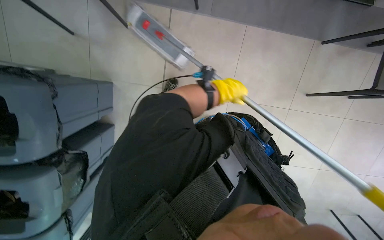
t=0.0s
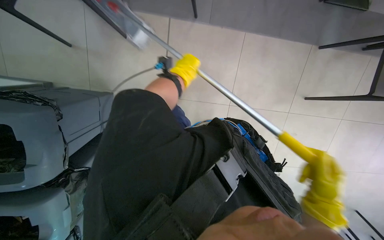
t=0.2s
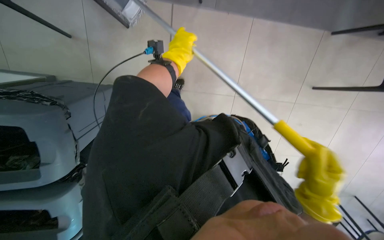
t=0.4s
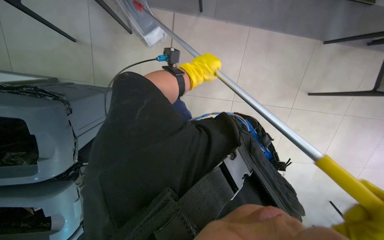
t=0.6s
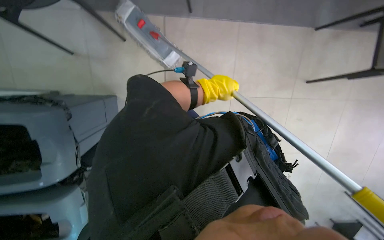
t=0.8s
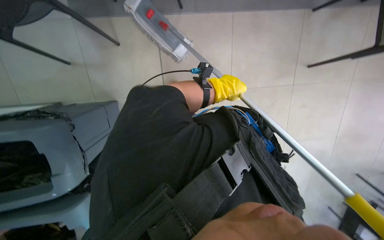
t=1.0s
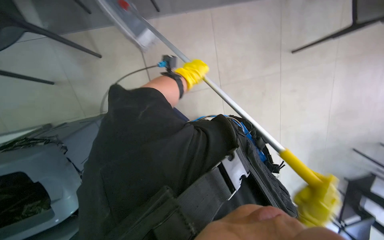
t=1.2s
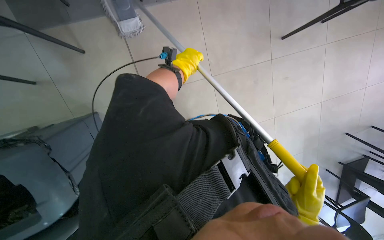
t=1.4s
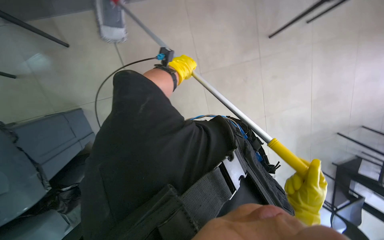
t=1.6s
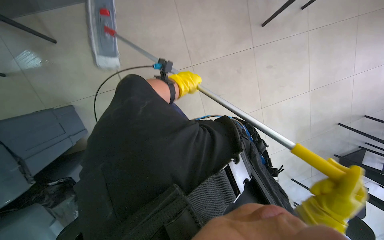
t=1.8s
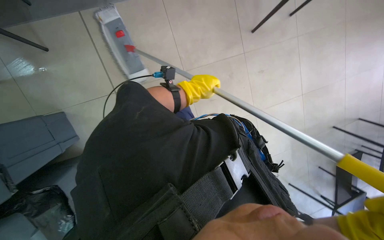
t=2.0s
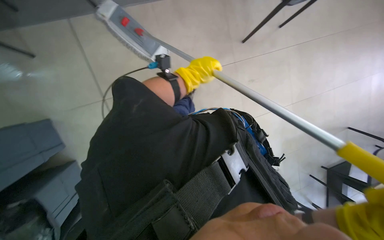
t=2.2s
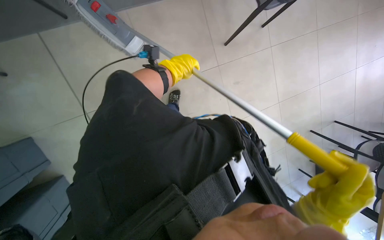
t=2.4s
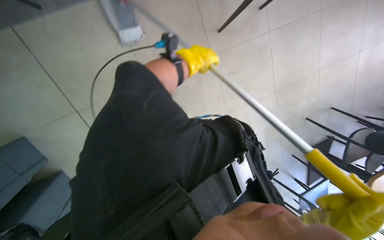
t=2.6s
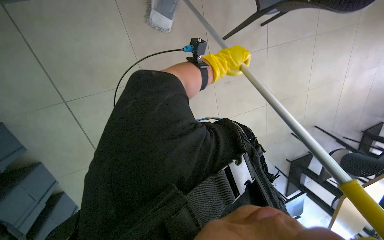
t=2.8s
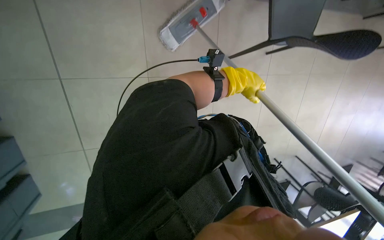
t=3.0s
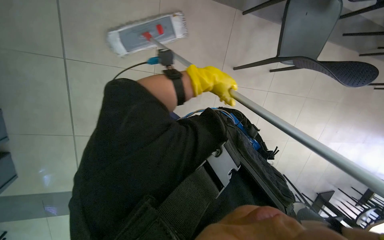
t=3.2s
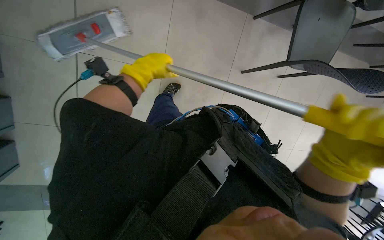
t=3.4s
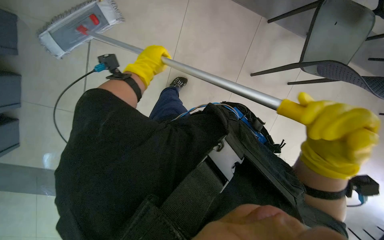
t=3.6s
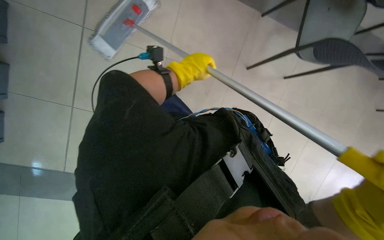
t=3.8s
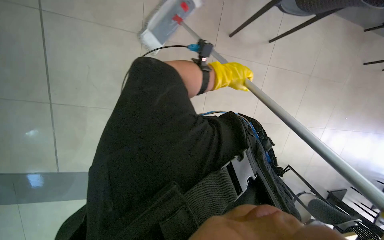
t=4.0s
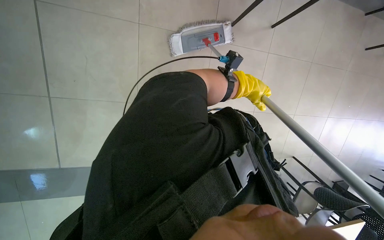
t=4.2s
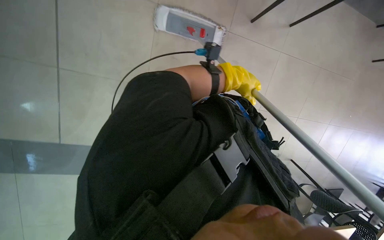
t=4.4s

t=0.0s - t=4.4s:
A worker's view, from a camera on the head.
Job: organizing items.
The whole recording: Stacking chairs. The worker lifts and stacks black chairs.
t=0.0s - t=1.4s: The left hand goes left and right, about 15 cm each way, reversing 2 times.
t=1.4s - t=3.0s: The left hand shifts some 20 cm to the right.
t=3.0s - t=4.4s: The left hand goes to the left and returns, some 30 cm each way.

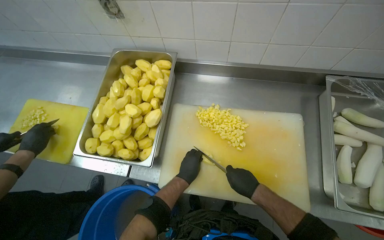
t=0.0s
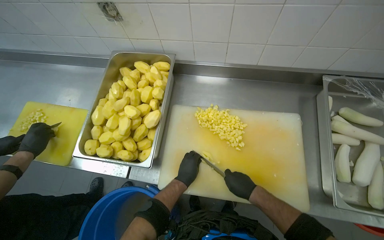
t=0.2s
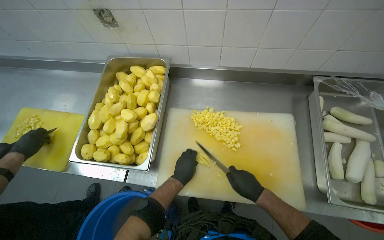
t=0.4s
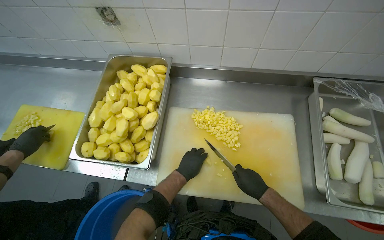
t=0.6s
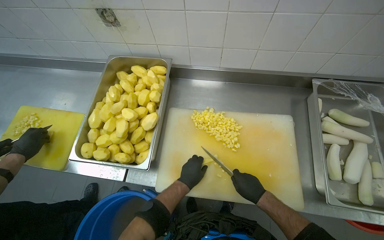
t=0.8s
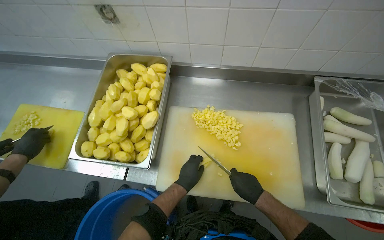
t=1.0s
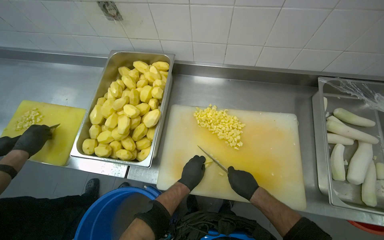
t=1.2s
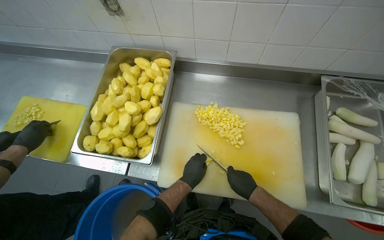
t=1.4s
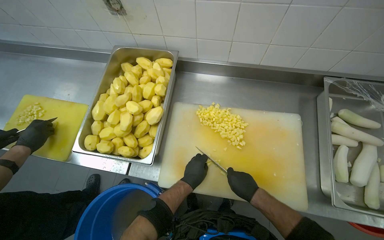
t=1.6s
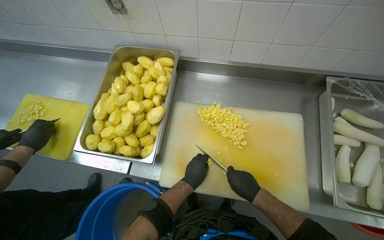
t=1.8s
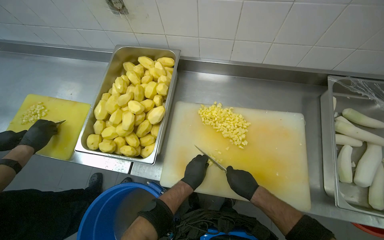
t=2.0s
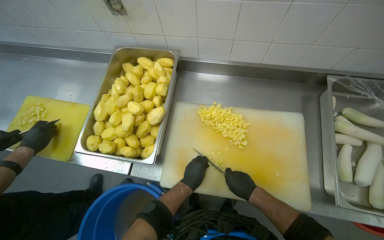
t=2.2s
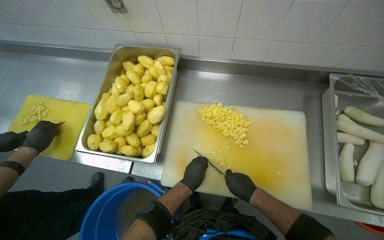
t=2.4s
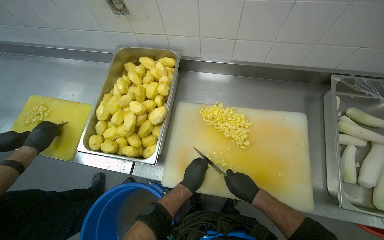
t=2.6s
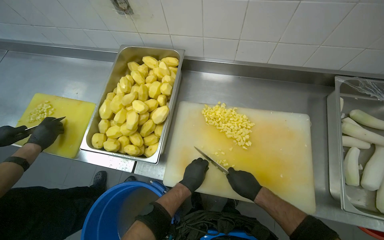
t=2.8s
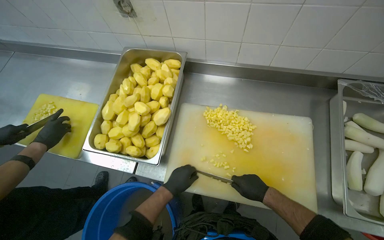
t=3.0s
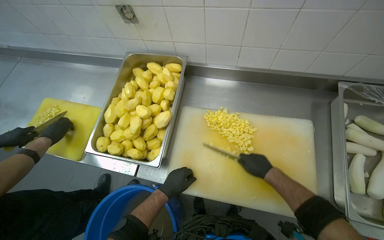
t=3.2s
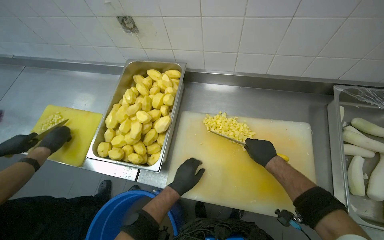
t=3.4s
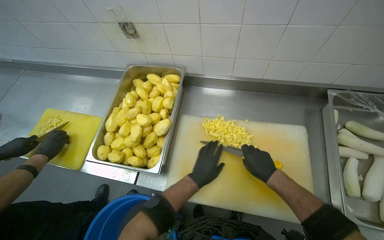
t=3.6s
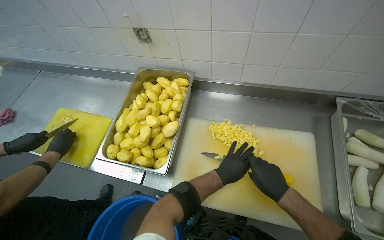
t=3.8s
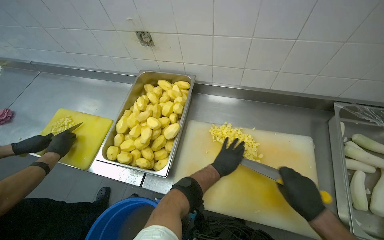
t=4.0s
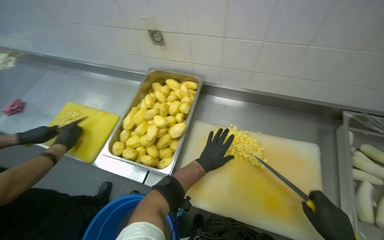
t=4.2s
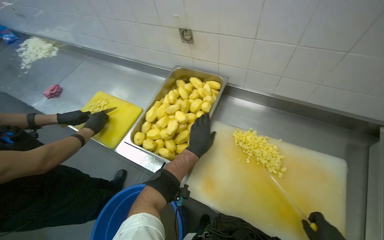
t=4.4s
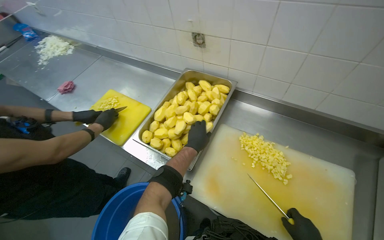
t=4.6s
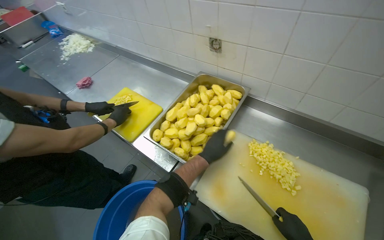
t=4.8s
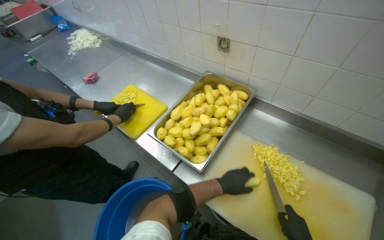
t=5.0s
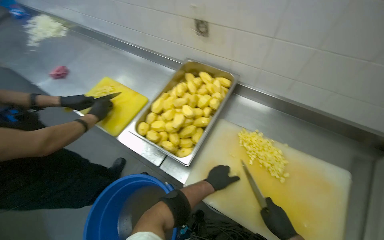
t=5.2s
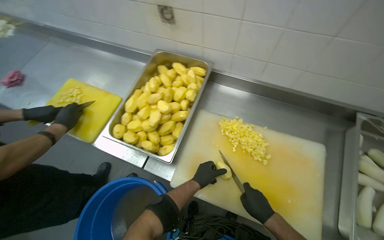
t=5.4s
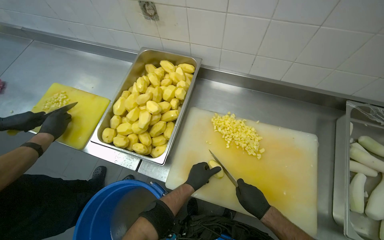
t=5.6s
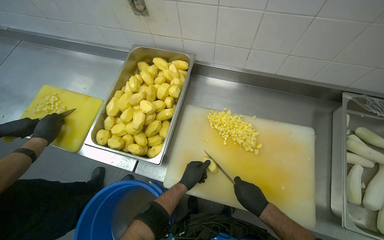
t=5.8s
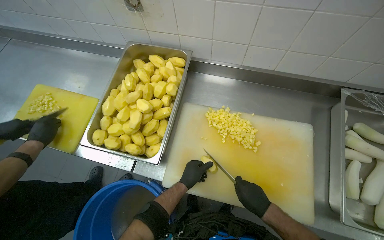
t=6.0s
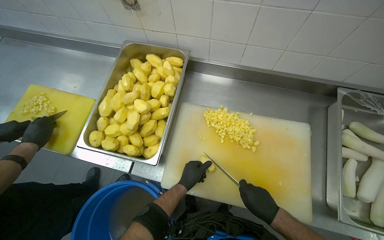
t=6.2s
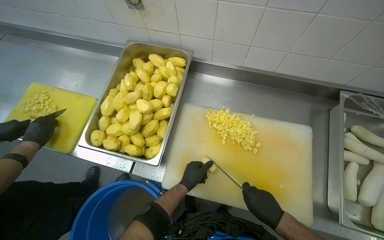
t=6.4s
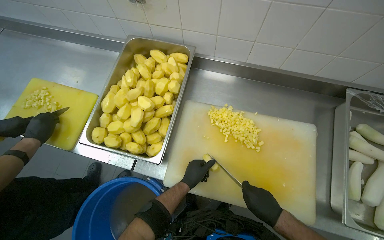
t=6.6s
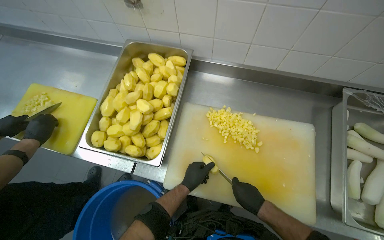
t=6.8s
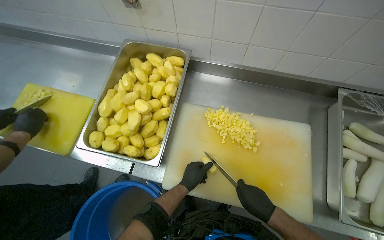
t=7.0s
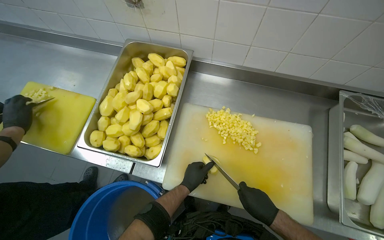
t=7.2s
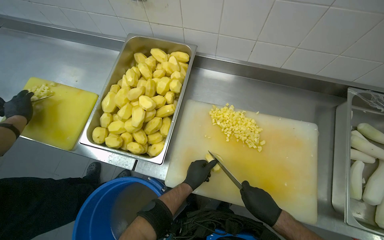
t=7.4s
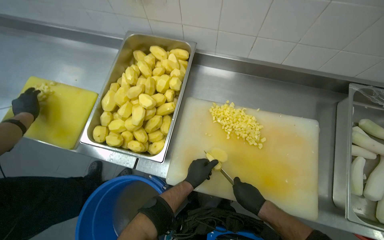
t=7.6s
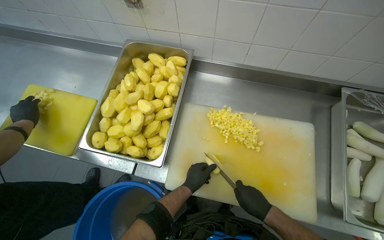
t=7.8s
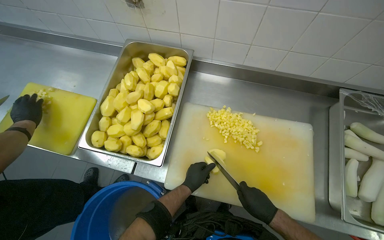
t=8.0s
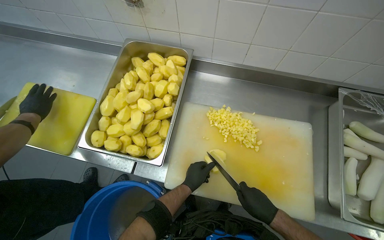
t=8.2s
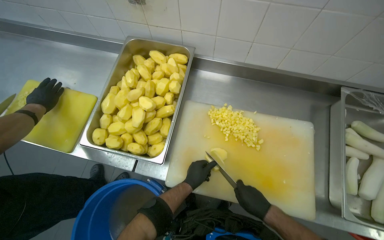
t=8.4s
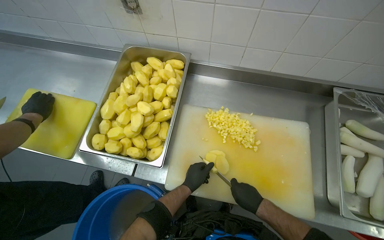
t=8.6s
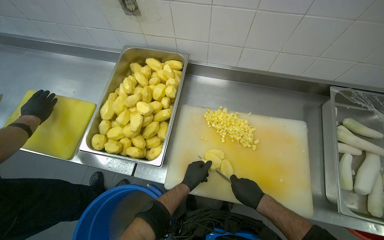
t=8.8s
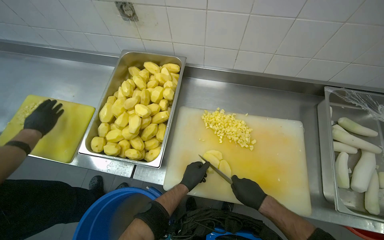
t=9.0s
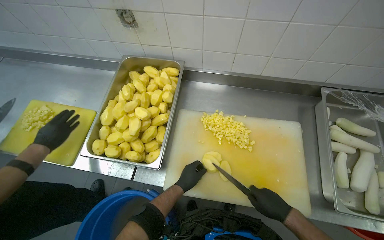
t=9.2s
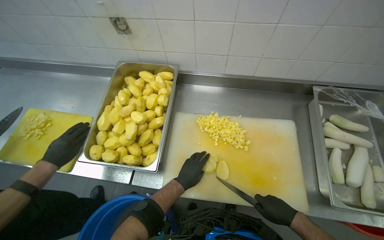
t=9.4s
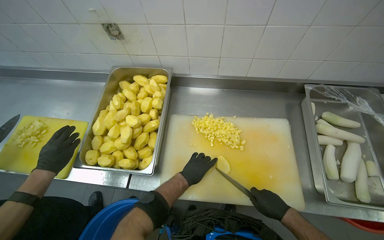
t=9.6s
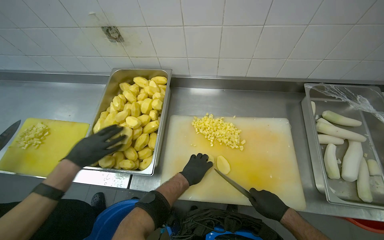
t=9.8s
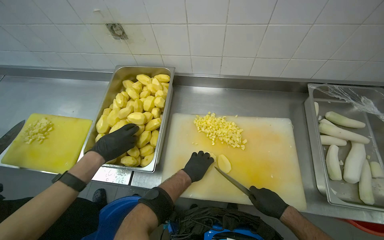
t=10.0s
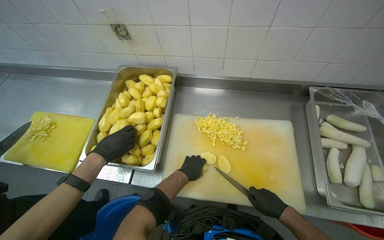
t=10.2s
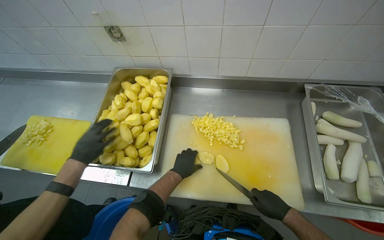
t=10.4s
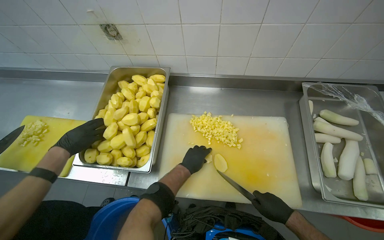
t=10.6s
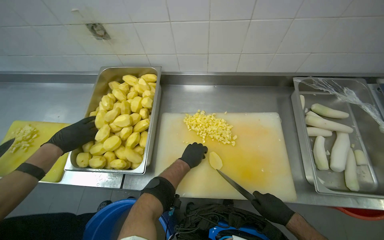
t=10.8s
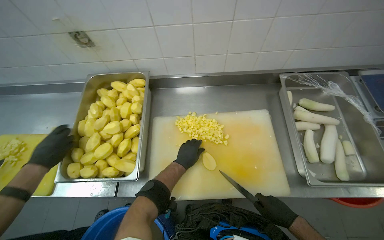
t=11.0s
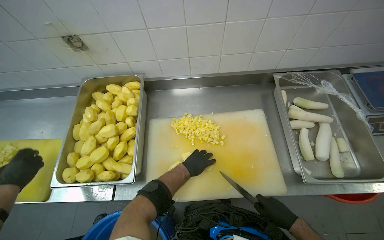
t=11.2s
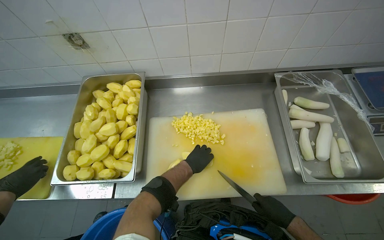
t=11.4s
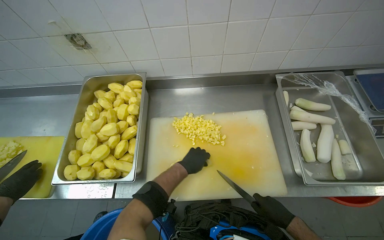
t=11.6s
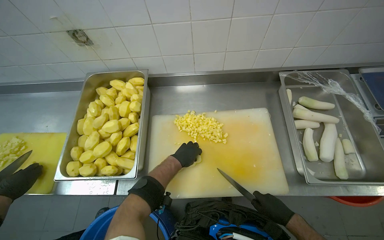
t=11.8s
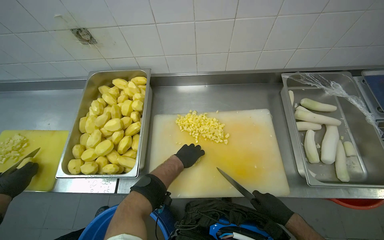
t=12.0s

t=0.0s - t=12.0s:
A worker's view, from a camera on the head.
Job: preparing food.
The whole recording: Dicing peeled potatoes. The worker dices peeled potatoes on a cutting board, transferring them.
t=0.0s - t=1.6s: The hands make small movements and keep their place.
t=1.6s - t=3.0s: The left hand moves to the left, some 10 cm.
t=3.0s - t=4.4s: The left hand goes roughly 20 cm up the picture.
t=4.4s - t=6.0s: The left hand moves down the picture, about 15 cm.
t=6.0s - t=9.0s: The hands make small movements and keep their place.
t=9.0s - t=10.4s: The right hand moves to the right, roughly 10 cm.

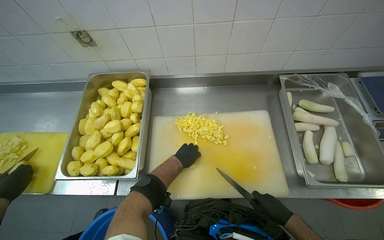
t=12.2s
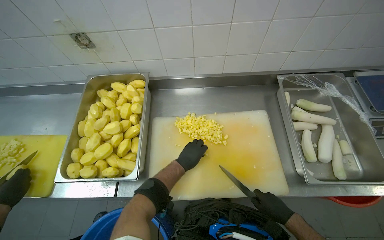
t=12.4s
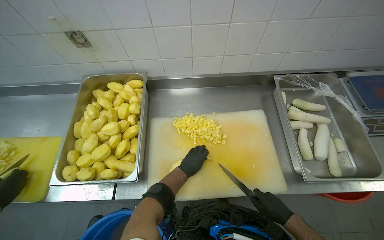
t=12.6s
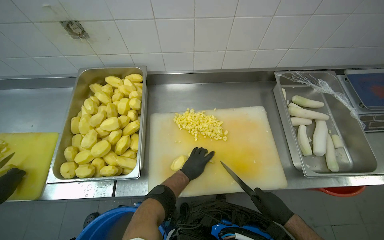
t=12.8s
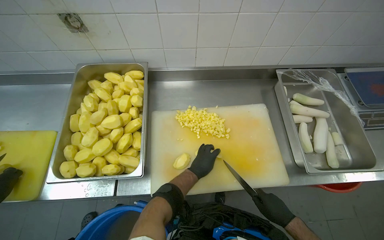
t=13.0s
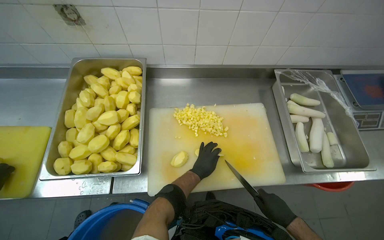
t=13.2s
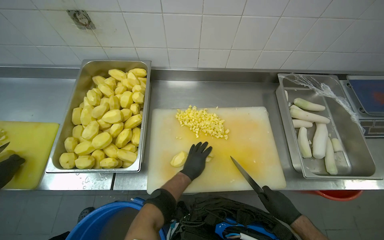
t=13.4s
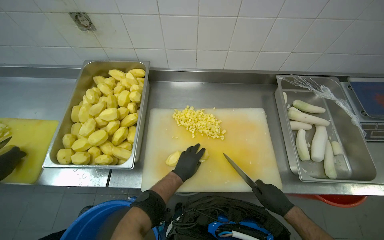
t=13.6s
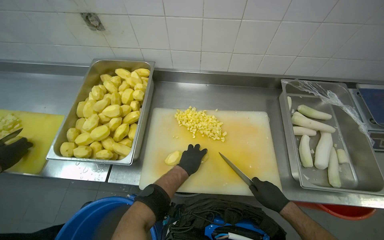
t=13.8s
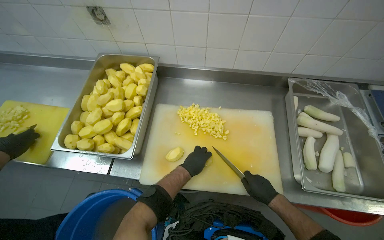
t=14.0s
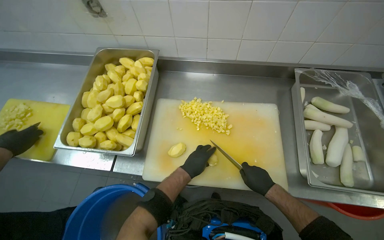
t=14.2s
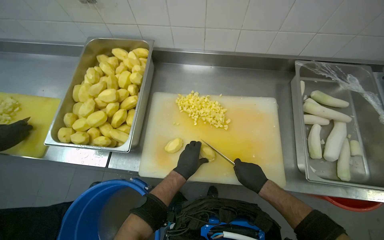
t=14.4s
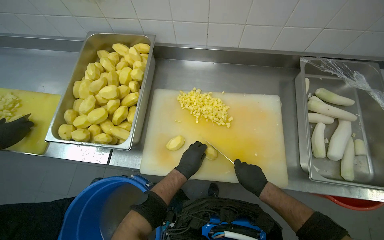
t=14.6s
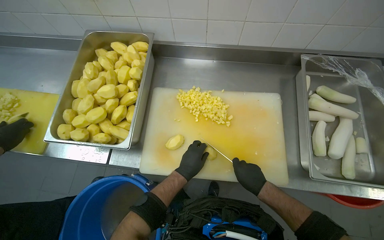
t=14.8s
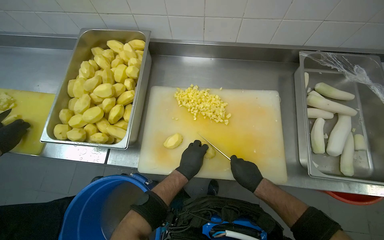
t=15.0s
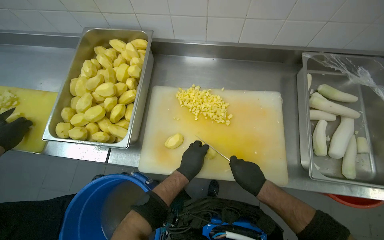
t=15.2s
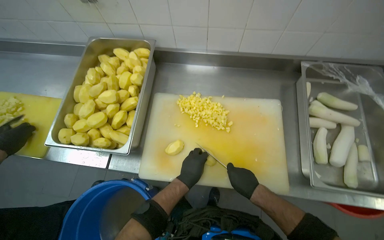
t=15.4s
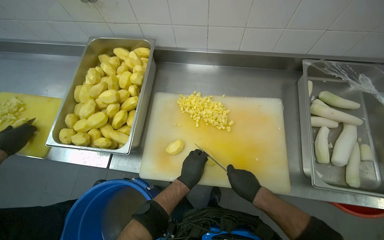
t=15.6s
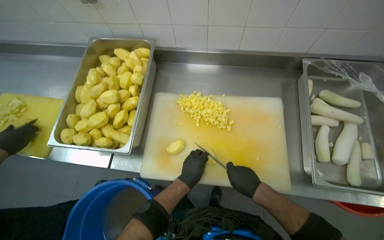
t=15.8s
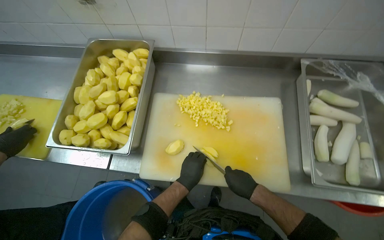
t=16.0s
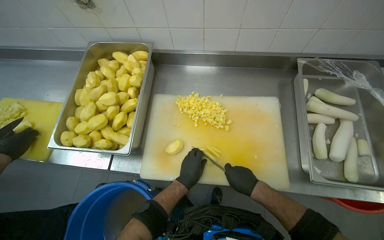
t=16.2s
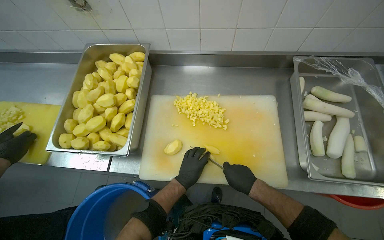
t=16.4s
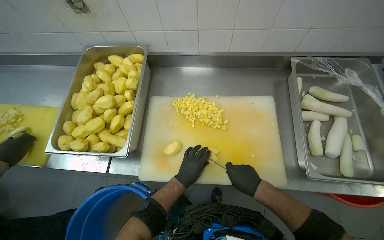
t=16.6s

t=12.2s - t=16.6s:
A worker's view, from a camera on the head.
Job: preparing food.
The whole recording: Dicing peeled potatoes. The worker dices peeled potatoes on a cutting board, transferring them.
t=13.6s - t=15.2s: The right hand shifts roughly 10 cm to the left.
t=15.2s - t=16.6s: The hands stay close to where they were, moving slightly.
